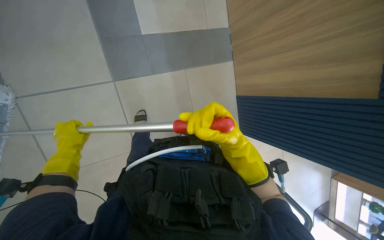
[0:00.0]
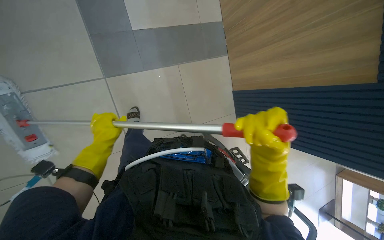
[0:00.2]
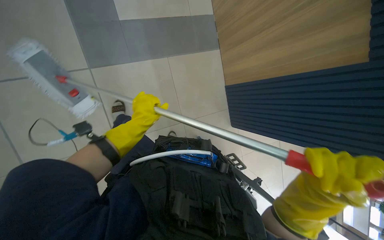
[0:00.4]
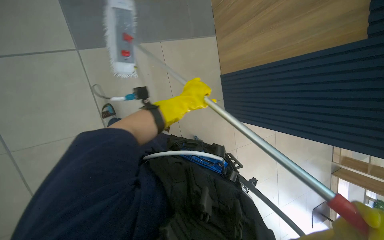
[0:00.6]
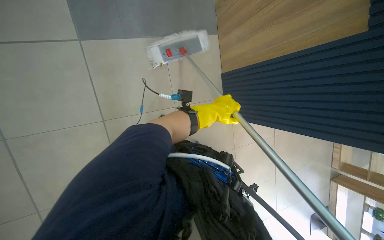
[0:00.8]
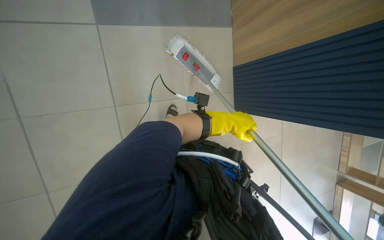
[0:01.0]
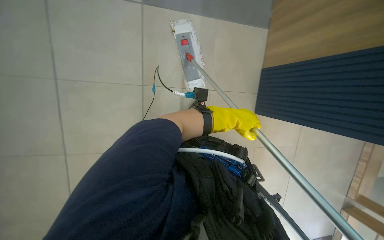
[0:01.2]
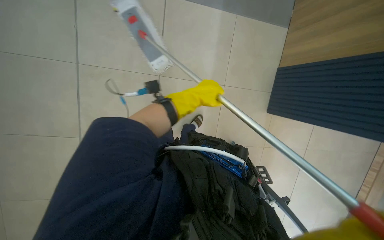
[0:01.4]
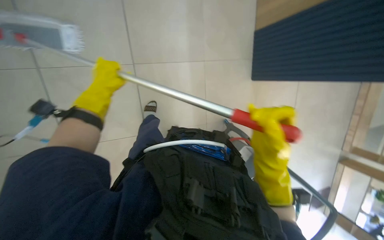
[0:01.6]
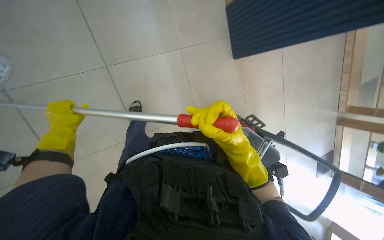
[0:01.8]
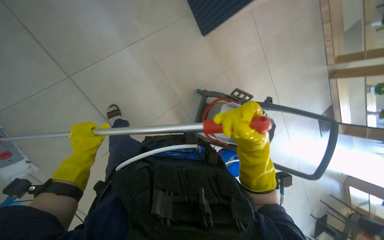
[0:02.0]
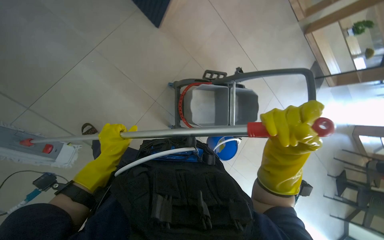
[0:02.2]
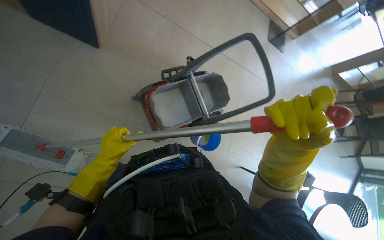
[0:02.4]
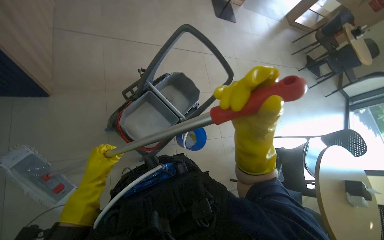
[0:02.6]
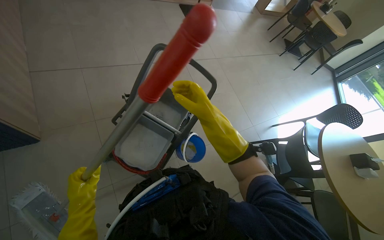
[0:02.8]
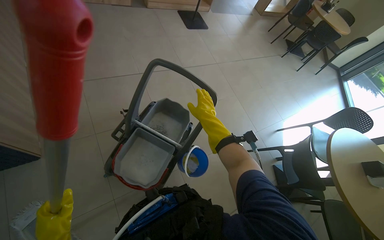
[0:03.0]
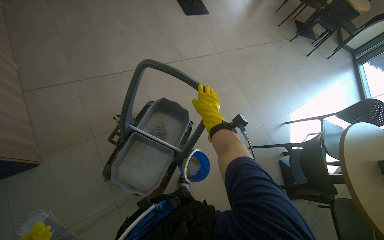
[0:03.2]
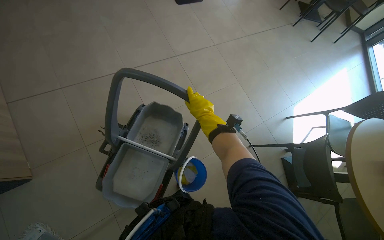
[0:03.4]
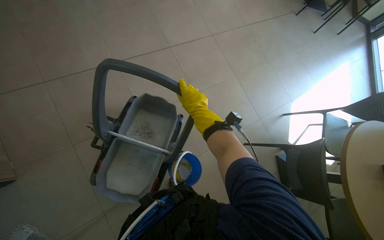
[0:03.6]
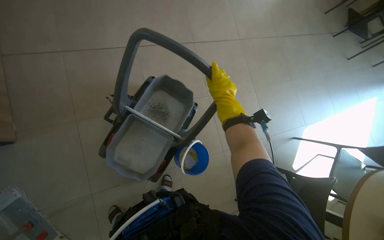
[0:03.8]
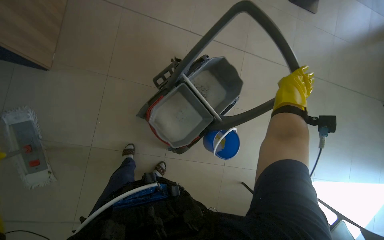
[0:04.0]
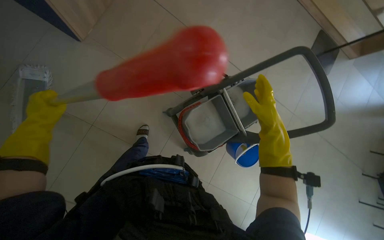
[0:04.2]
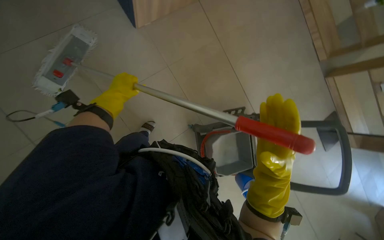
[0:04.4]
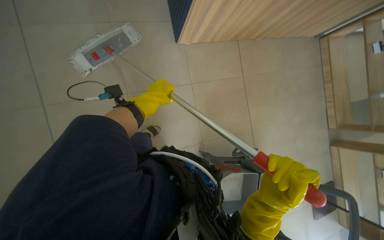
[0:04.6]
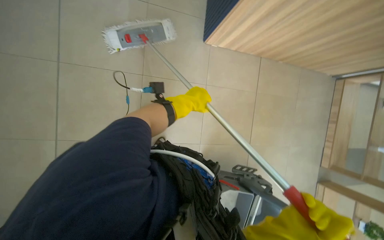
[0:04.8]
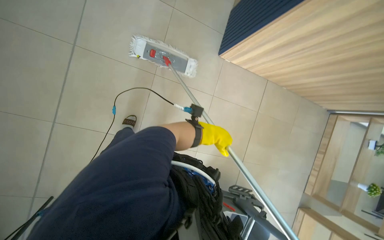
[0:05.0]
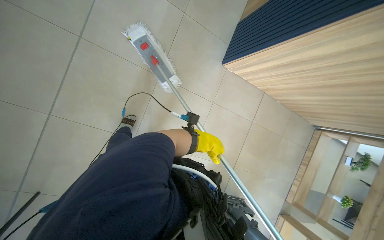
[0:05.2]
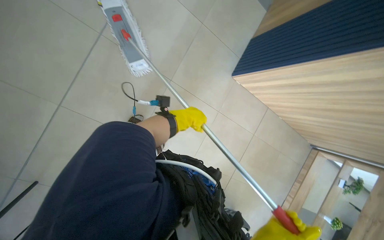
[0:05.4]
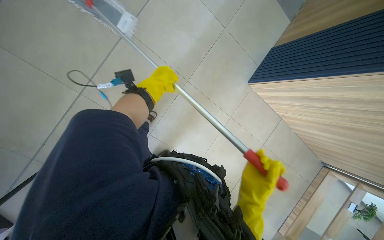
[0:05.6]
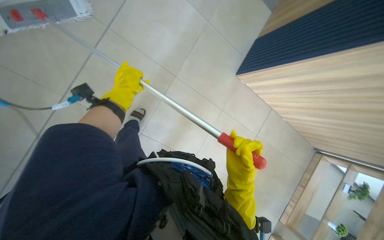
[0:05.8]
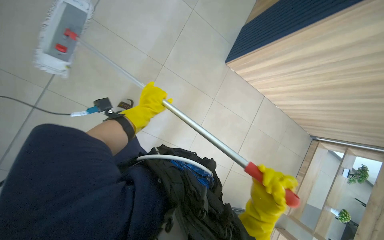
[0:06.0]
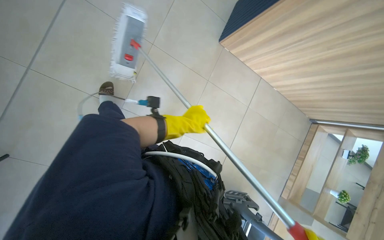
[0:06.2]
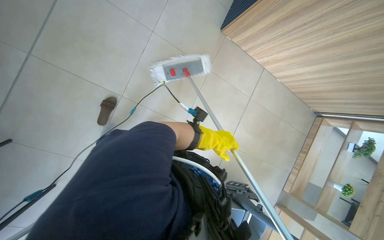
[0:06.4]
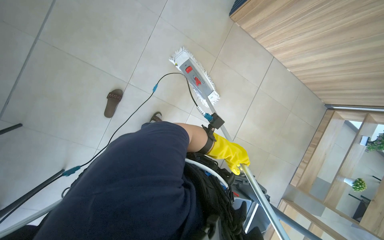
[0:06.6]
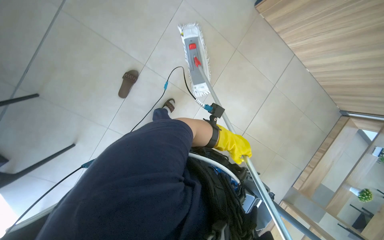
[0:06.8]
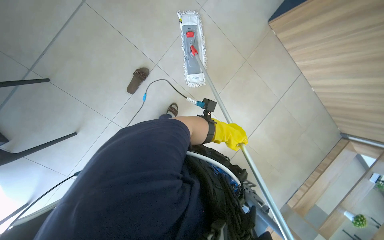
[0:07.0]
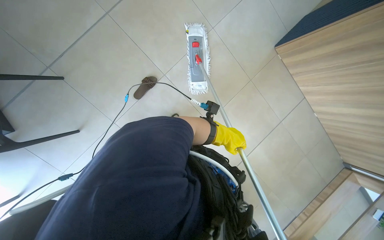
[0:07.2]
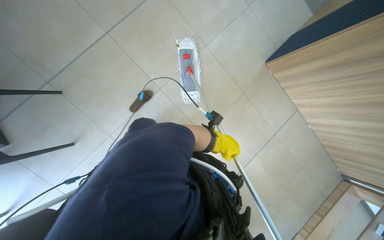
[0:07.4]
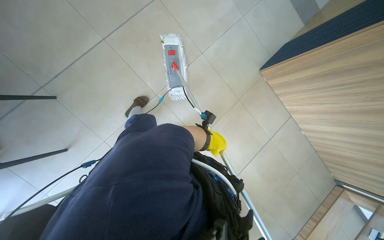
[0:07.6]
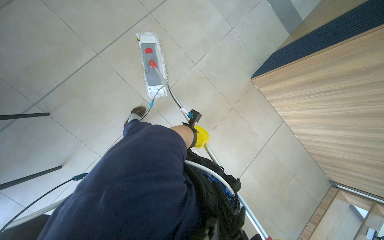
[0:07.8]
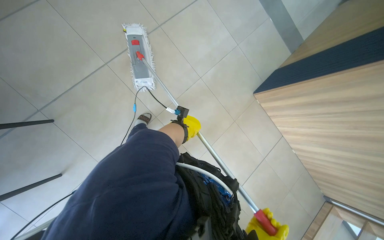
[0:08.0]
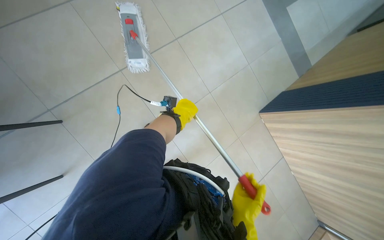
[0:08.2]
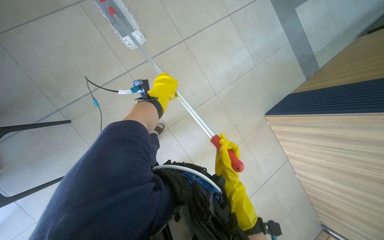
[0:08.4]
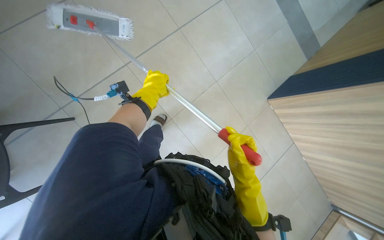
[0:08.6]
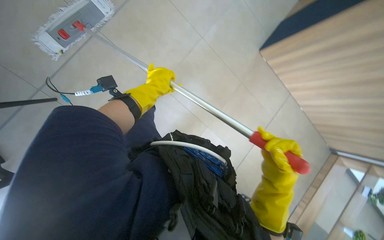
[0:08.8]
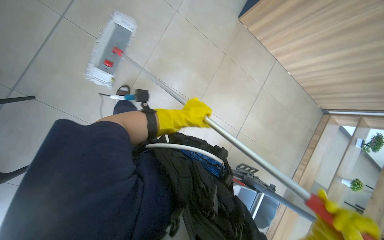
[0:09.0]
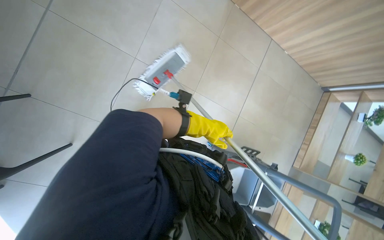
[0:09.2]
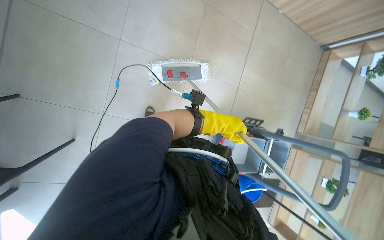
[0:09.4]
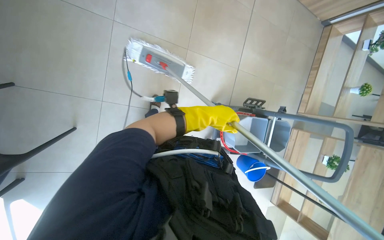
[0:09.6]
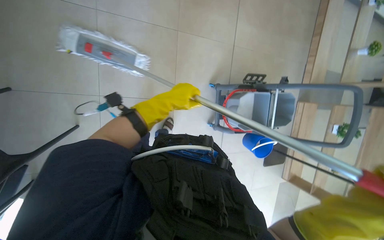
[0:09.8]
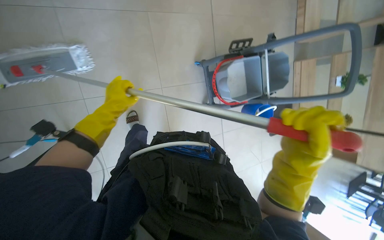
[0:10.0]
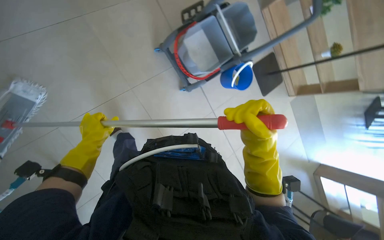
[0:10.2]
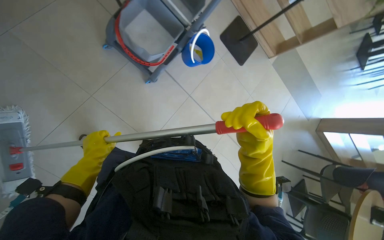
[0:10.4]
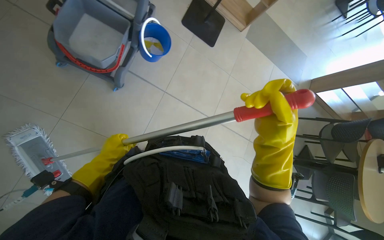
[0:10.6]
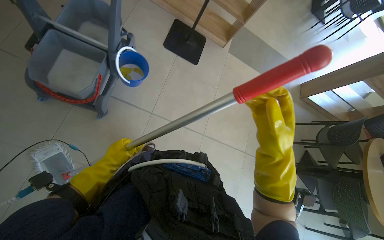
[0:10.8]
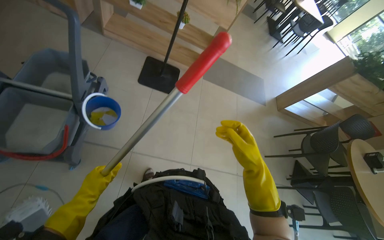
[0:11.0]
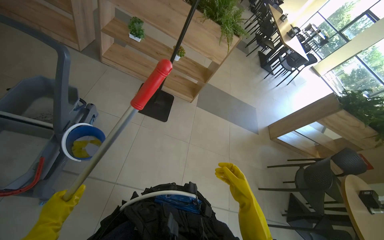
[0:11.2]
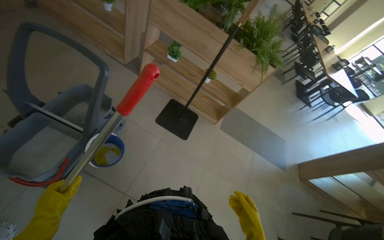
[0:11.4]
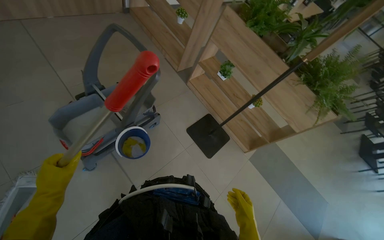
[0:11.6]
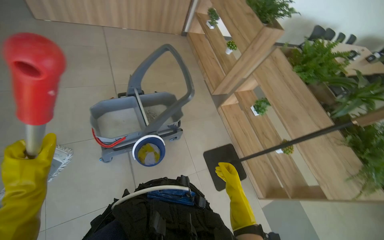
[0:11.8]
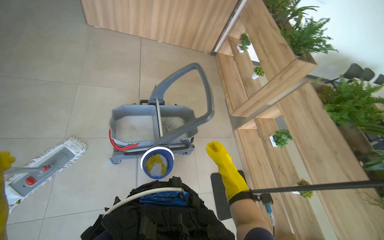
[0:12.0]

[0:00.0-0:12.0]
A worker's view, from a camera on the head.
Job: mopping floor.
The whole recording: Mopping cafeteria floor. The worker mops the cafeteria floor using a flat mop and a bucket cart.
0:00.0 to 0:01.6: The left hand moves roughly 70 cm to the right and comes back.
0:01.6 to 0:03.0: The head travels roughly 50 cm. Everything in view rotates some 60 degrees counterclockwise.
0:03.0 to 0:04.4: The scene turns about 45 degrees clockwise in the picture.
0:04.4 to 0:06.0: The wearer looks some 15 degrees further upward. Everything in view rotates some 55 degrees clockwise.
0:07.6 to 0:09.0: The left hand goes roughly 40 cm up the picture and to the left.
0:09.0 to 0:10.4: The wearer moves about 50 cm. The view tilts about 35 degrees downward. The scene turns about 65 degrees counterclockwise in the picture.
0:10.4 to 0:12.0: The camera is carried some 60 cm. The wearer looks approximately 45 degrees further to the left. The wearer looks about 45 degrees further upward.

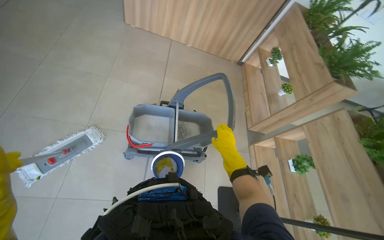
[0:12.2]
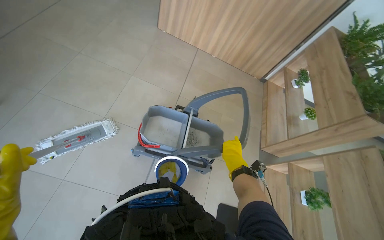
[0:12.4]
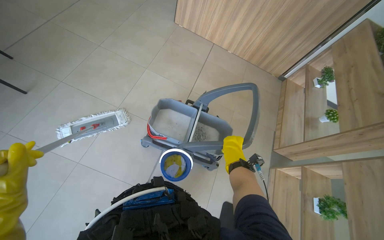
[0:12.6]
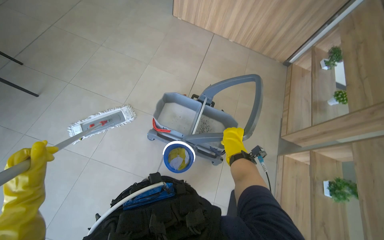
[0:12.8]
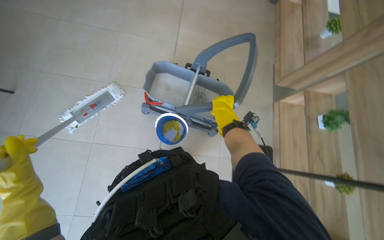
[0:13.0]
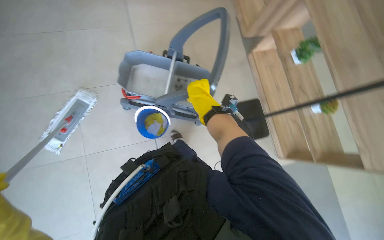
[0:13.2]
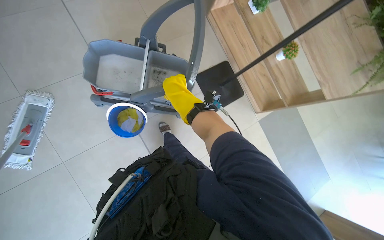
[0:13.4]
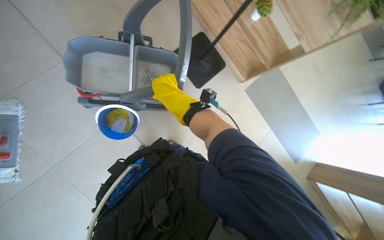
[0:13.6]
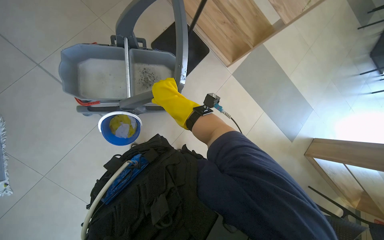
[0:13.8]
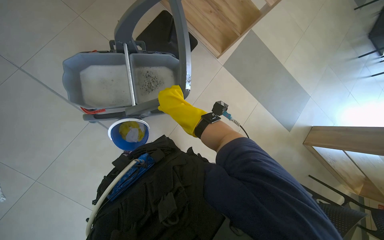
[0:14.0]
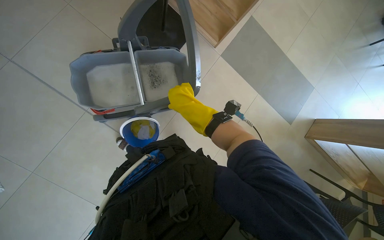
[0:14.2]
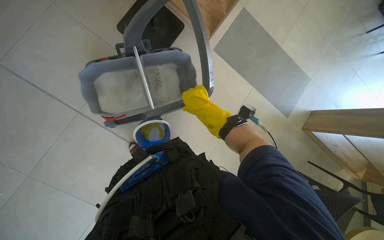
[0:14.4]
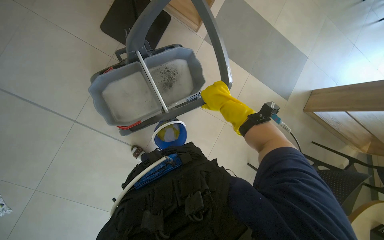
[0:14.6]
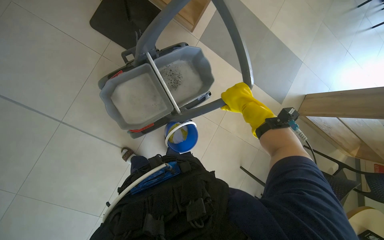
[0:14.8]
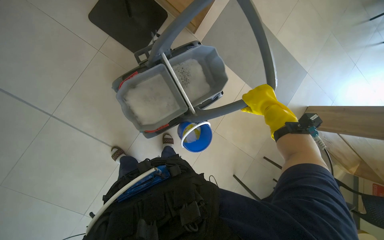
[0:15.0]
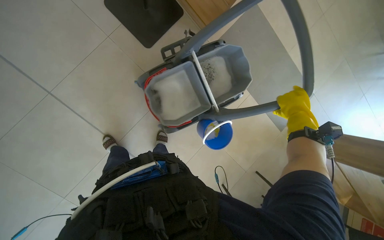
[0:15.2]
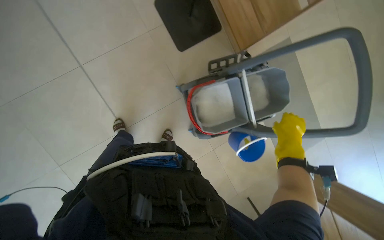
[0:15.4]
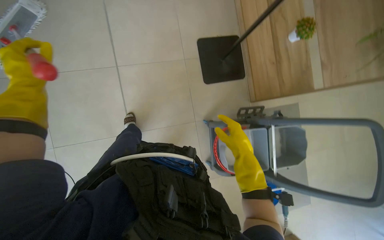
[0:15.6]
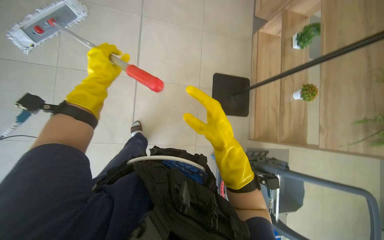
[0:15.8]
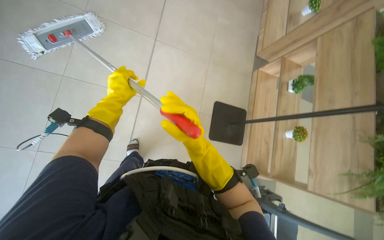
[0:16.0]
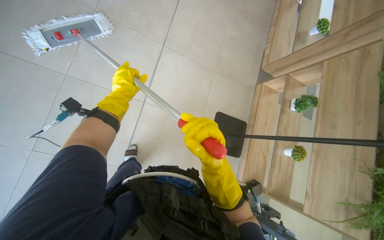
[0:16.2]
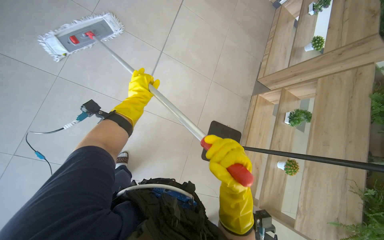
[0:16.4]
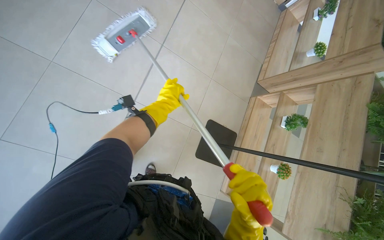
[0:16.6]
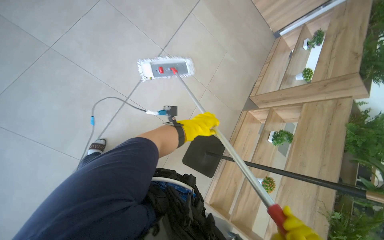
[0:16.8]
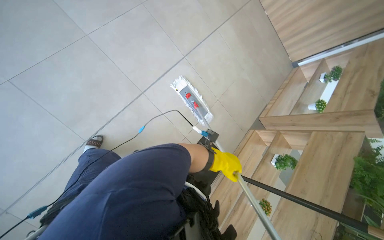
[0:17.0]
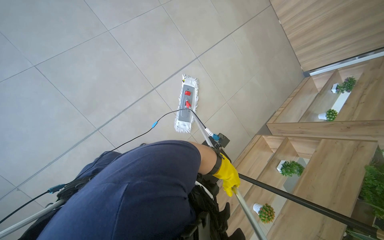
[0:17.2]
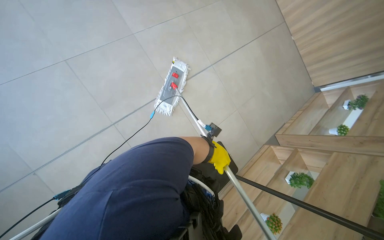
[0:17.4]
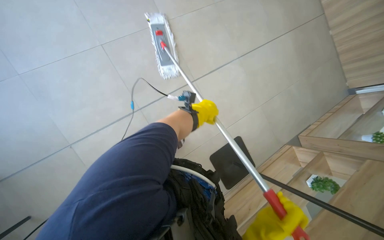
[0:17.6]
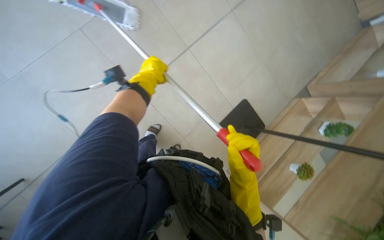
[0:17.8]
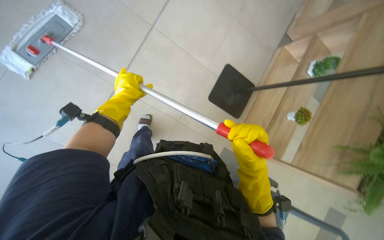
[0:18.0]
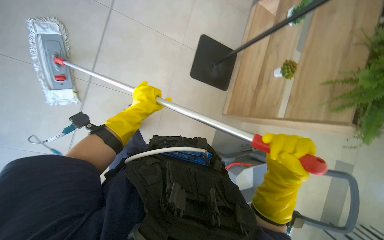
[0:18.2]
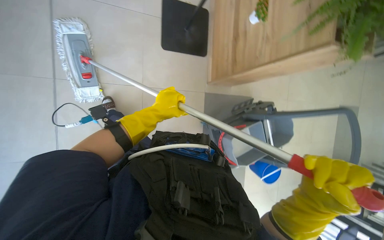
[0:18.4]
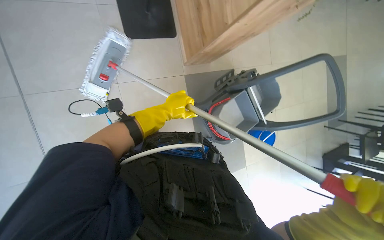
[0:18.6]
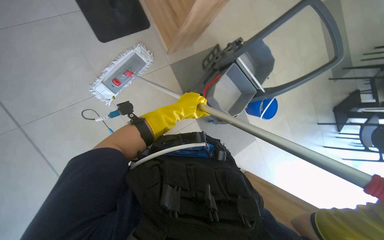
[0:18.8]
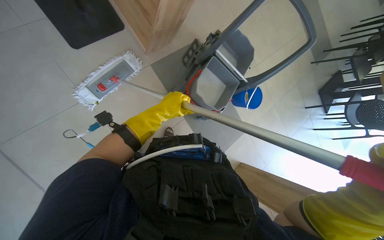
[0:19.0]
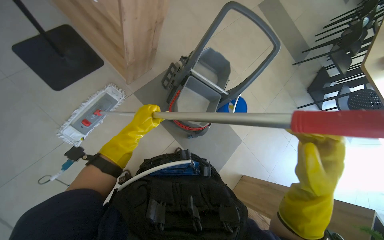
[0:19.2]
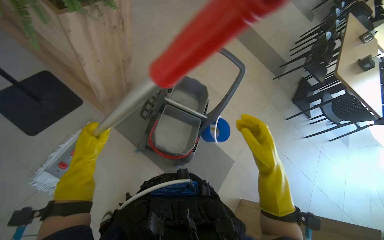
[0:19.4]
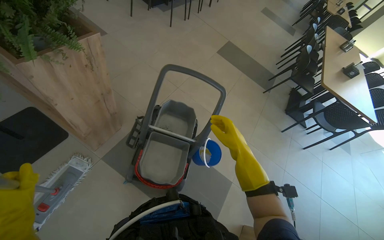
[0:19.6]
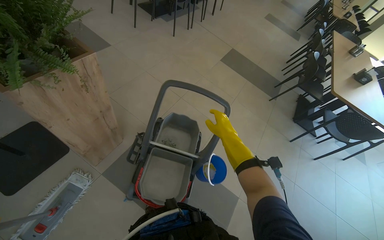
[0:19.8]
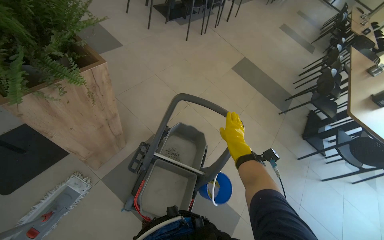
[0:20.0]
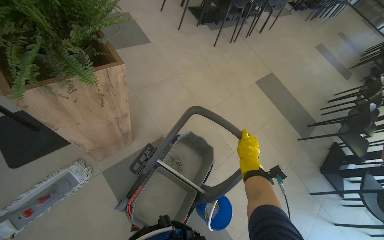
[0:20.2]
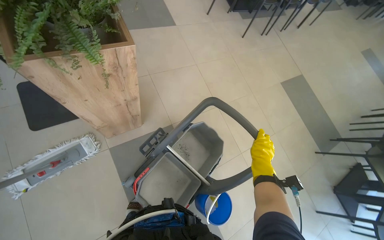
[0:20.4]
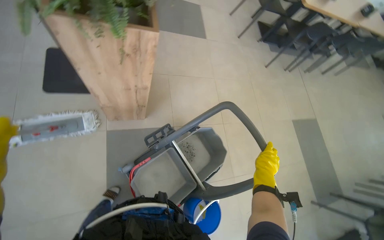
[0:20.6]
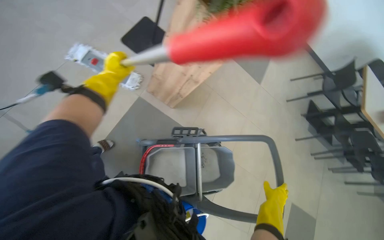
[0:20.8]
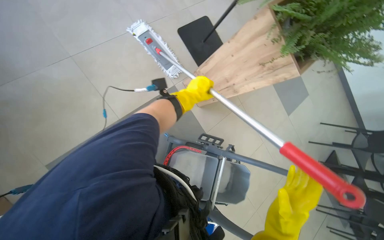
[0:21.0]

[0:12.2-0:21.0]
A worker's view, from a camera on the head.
Job: mopping floor.
The whole recording: Mopping cafeteria floor. The worker mops the cafeteria floor using a flat mop and a bucket cart.
0:12.2 to 0:13.6: The wearer looks approximately 35 degrees further downward. The scene turns approximately 45 degrees counterclockwise in the picture.
0:15.2 to 0:16.6: The wearer looks approximately 15 degrees further upward. The scene rotates clockwise by some 35 degrees. The right hand shifts some 35 cm to the left and nearer to the camera.
0:16.6 to 0:18.0: The head travels some 40 cm.
0:18.0 to 0:19.6: The wearer moves some 60 cm. The wearer looks some 15 degrees further upward. Everything in view rotates approximately 50 degrees counterclockwise.
0:19.6 to 0:21.0: The head turns to the left by approximately 90 degrees. The wearer looks approximately 15 degrees further upward.
